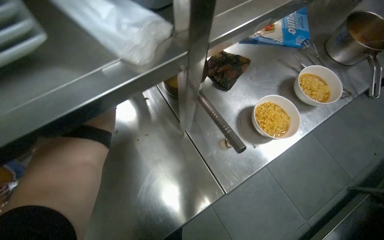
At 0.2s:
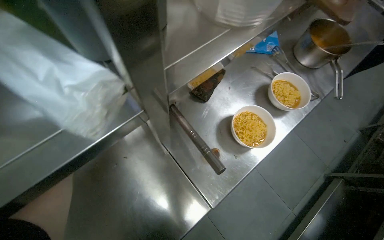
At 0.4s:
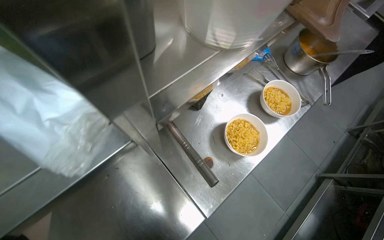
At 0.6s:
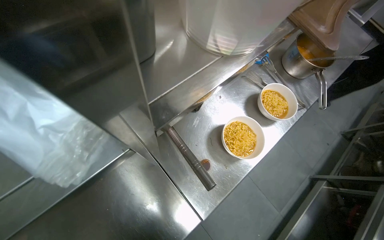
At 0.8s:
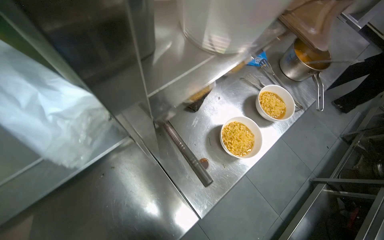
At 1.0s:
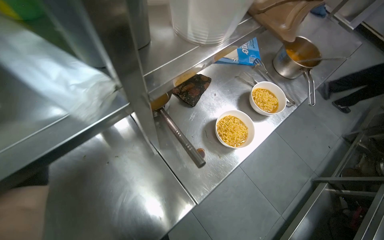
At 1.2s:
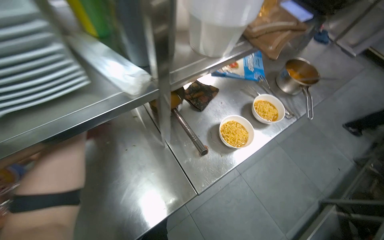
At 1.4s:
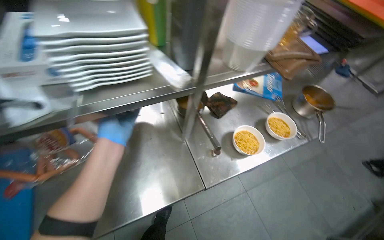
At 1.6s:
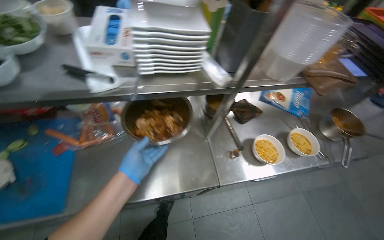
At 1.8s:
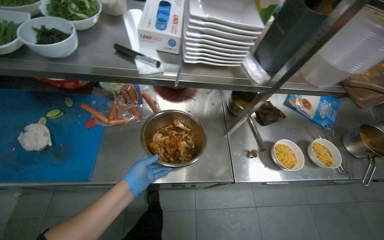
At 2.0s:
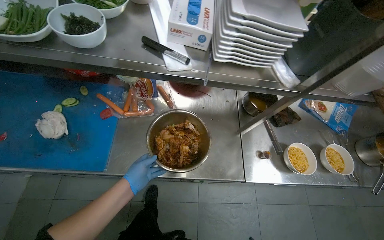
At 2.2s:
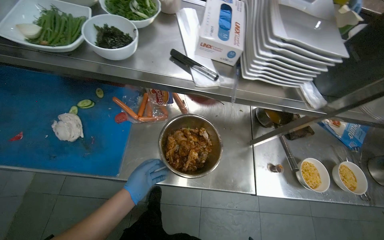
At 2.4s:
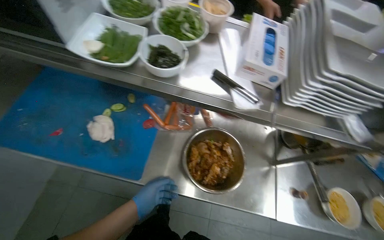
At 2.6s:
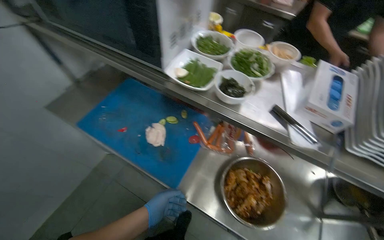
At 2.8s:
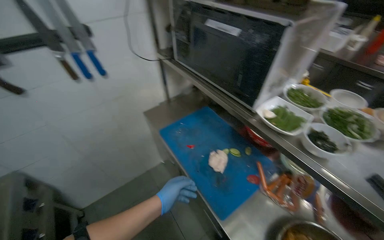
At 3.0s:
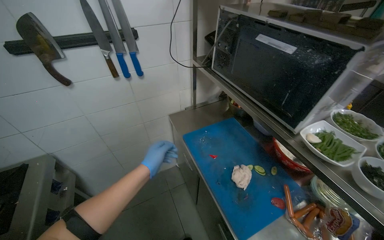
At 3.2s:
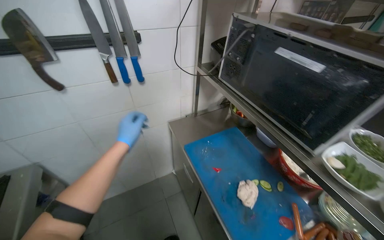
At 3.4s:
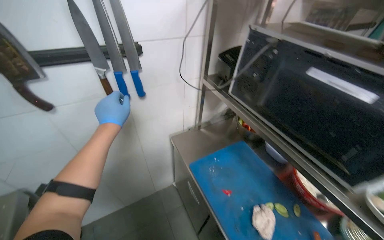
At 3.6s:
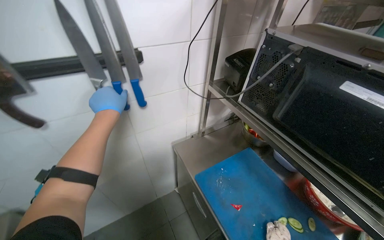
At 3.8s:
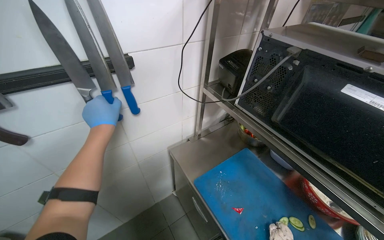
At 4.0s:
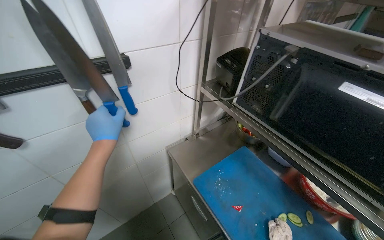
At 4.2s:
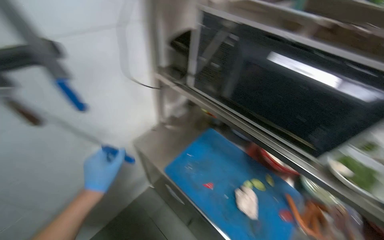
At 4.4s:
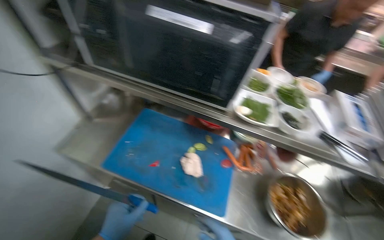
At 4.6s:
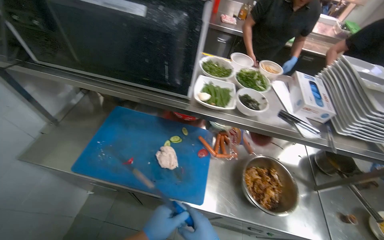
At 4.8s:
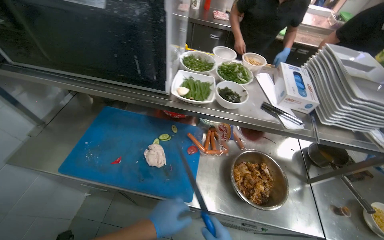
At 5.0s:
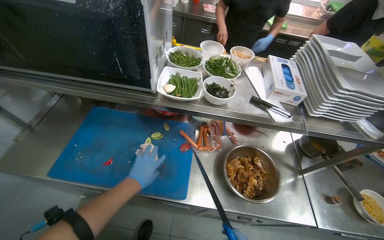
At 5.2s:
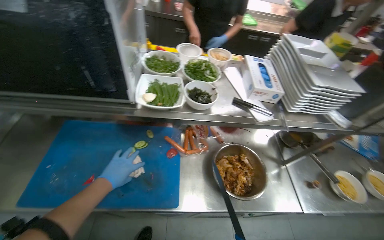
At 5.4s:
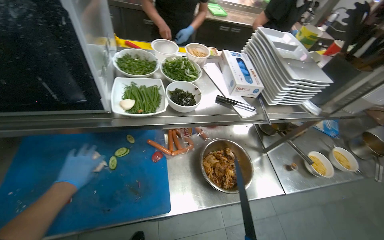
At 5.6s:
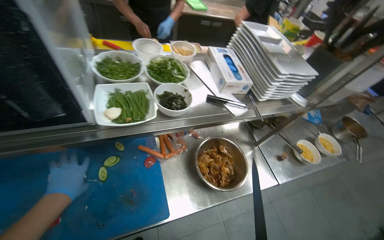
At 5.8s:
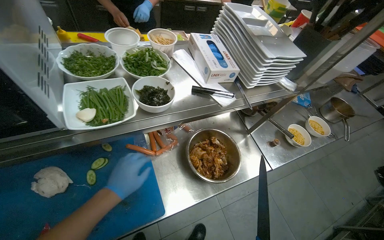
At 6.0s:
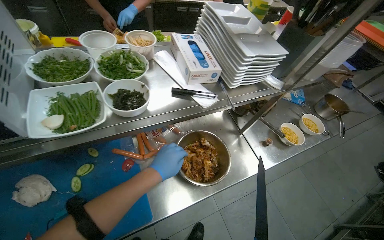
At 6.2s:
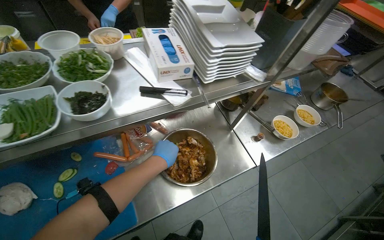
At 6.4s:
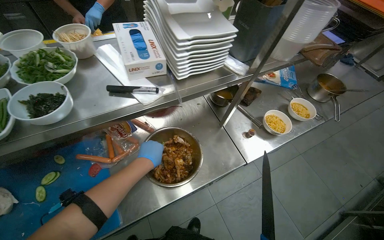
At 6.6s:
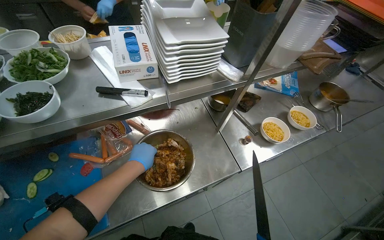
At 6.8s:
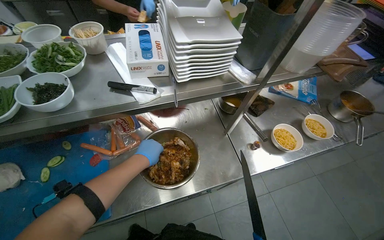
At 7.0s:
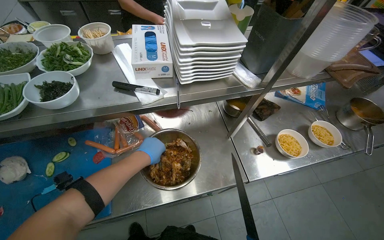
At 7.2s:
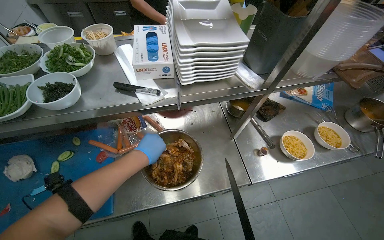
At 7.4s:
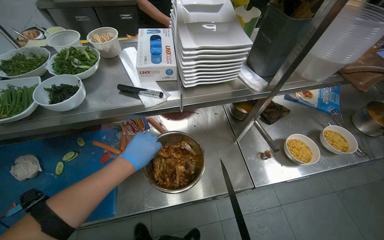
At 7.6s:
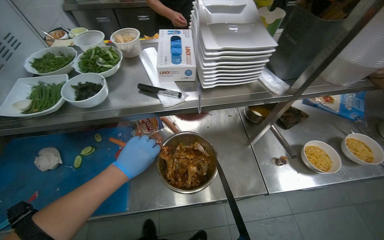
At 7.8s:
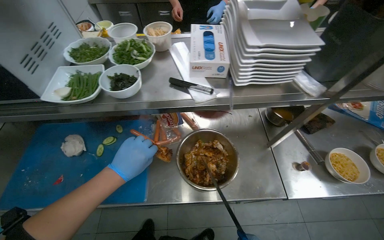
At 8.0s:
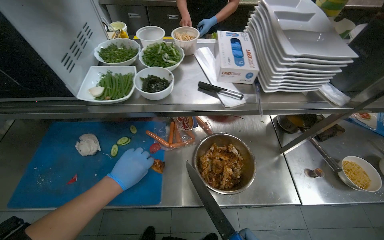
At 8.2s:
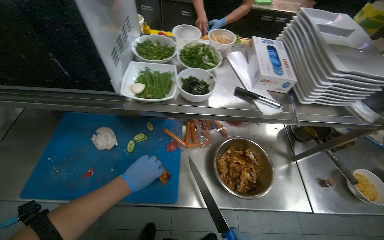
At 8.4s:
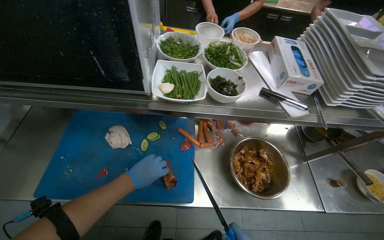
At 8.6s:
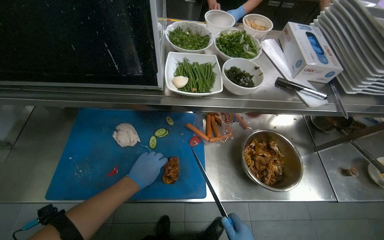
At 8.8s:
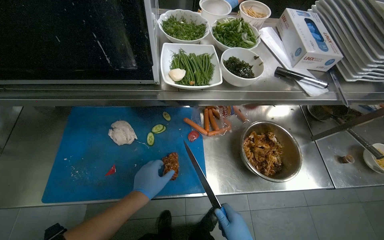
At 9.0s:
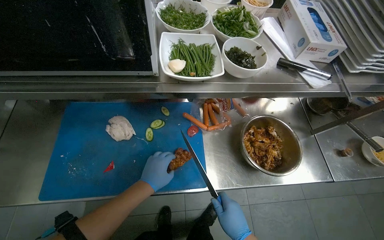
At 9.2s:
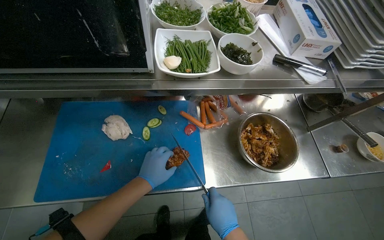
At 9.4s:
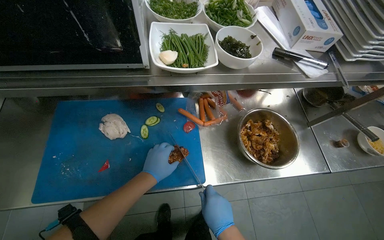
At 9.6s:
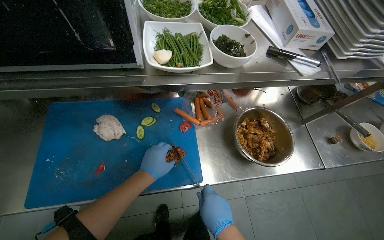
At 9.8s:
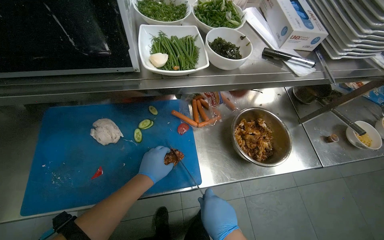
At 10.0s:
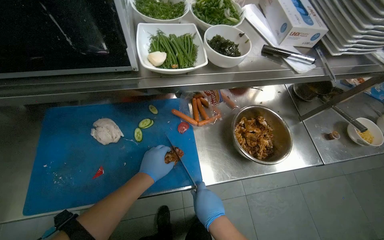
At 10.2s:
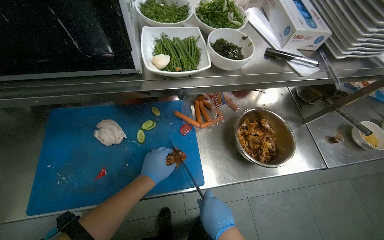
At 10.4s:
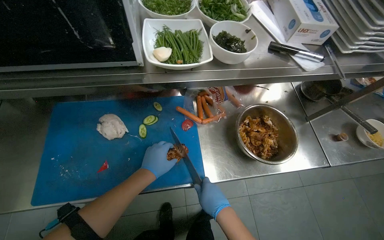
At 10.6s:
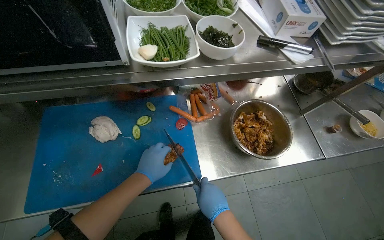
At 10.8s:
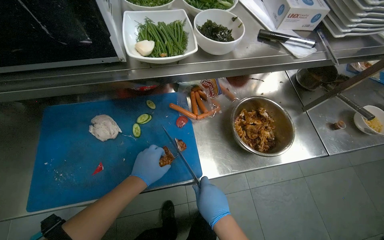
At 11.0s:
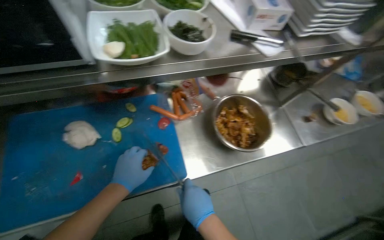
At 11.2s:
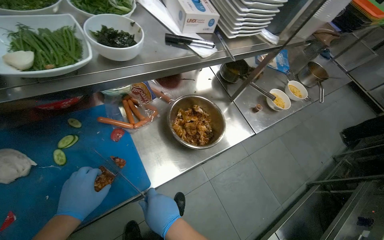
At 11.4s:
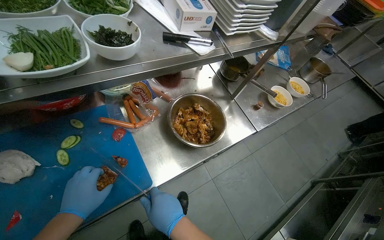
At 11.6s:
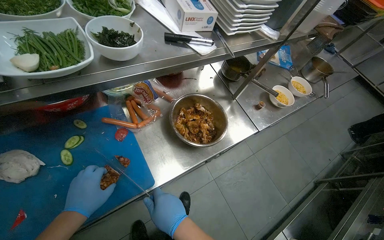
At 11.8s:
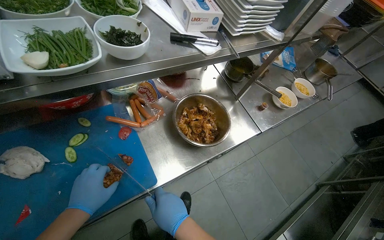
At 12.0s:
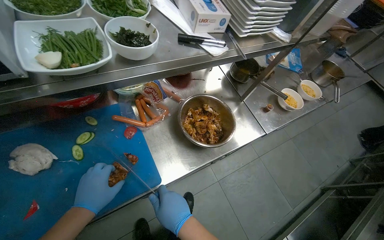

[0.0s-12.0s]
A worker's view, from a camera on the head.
Job: preparing food.
The whole recording: Cutting meat from dish. The worker takes the meat from the dish and cuts it into pieces.
0.0s to 1.6s: The view tilts some 15 degrees upward.
1.6s to 3.0s: The camera is carried approximately 40 cm. The wearer looks about 75 degrees further to the left. The wearer looks approximately 20 degrees further upward.
3.0s to 4.4s: The head turns to the right by some 45 degrees.
6.0s to 7.6s: The camera sweeps to the left, by approximately 15 degrees.
9.0s to 10.4s: The hands work in one place, with small movements.
10.4s to 12.0s: The wearer's head swings some 20 degrees to the right.

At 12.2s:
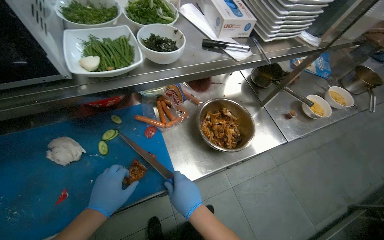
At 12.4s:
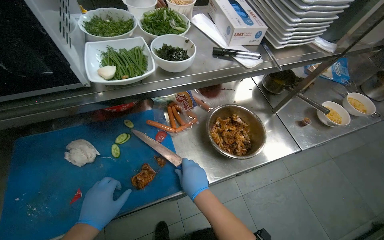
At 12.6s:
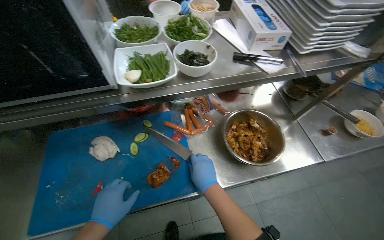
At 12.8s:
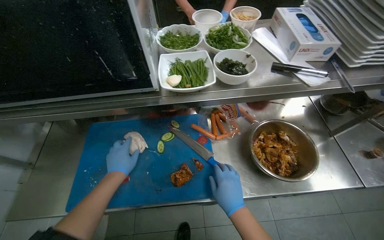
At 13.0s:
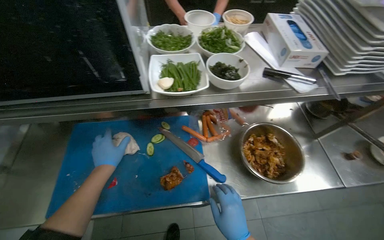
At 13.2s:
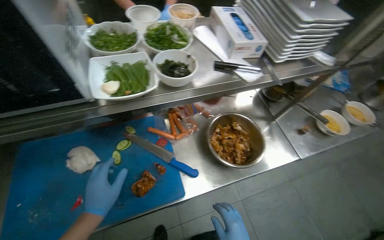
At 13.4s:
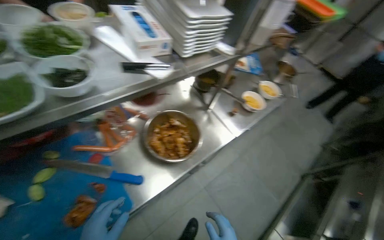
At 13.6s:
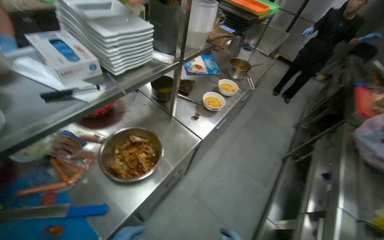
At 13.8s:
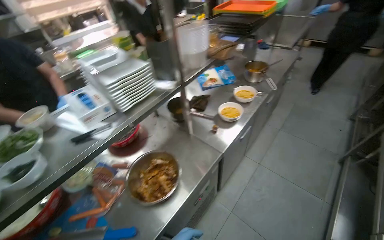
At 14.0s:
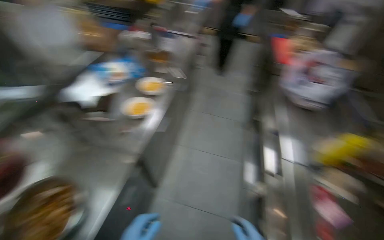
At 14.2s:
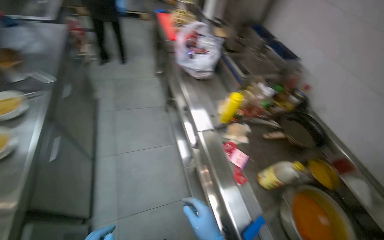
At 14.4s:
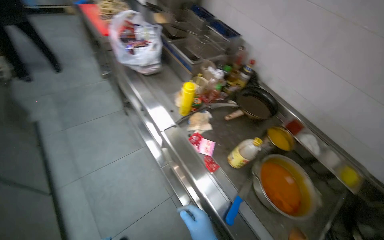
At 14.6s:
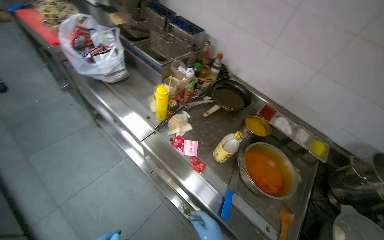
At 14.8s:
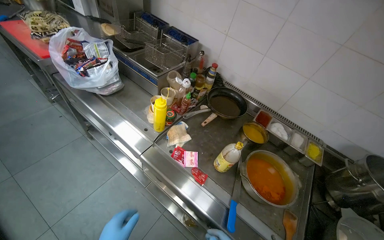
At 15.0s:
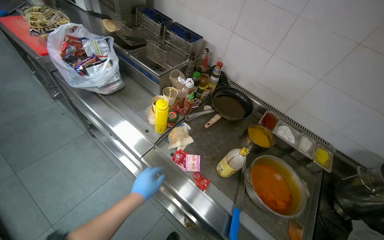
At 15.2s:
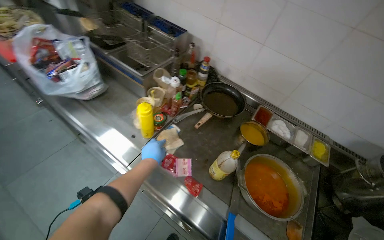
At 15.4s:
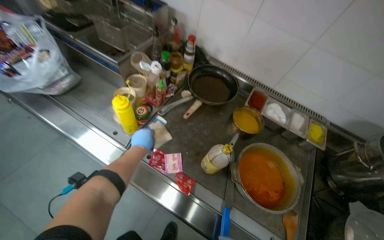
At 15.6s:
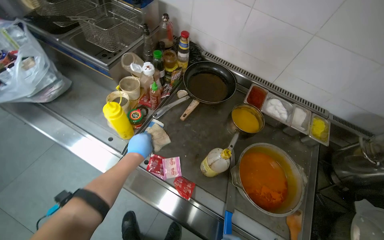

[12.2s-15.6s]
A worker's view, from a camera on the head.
Job: preparing food.
The whole recording: Cutting meat from dish. The worker takes the meat from the dish and cuts it into pieces.
12.2s to 13.8s: Everything in view rotates some 35 degrees counterclockwise.
13.8s to 15.6s: The camera travels approximately 70 cm. The head turns to the right by about 100 degrees. The camera pitches downward, by some 25 degrees.

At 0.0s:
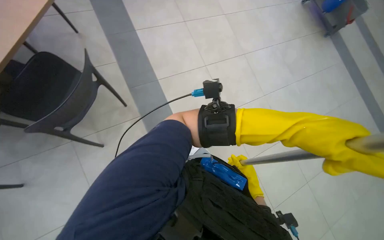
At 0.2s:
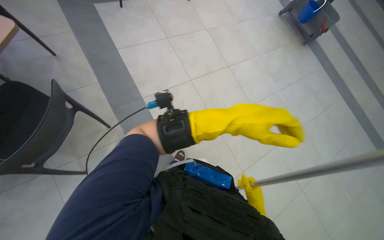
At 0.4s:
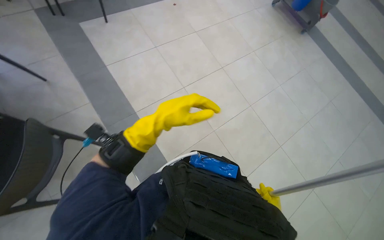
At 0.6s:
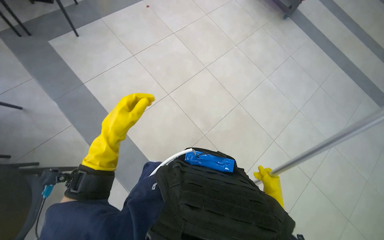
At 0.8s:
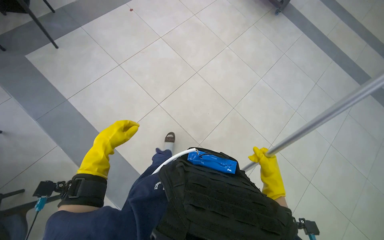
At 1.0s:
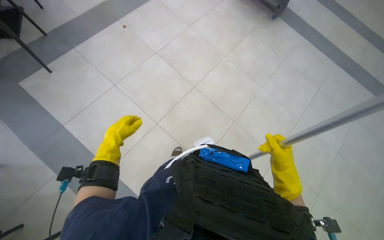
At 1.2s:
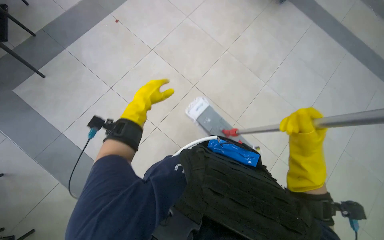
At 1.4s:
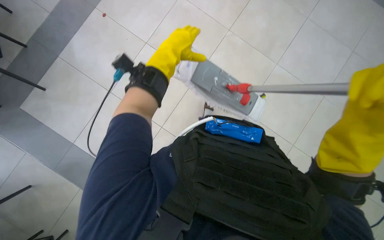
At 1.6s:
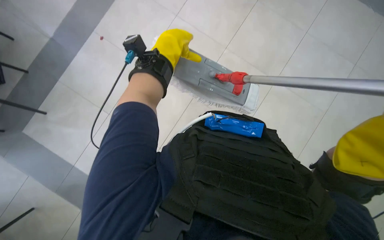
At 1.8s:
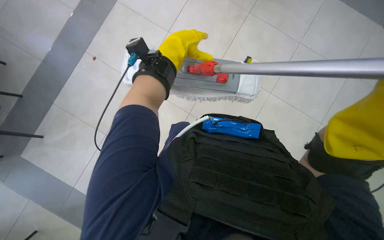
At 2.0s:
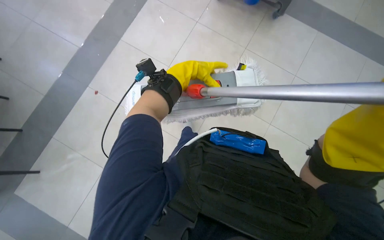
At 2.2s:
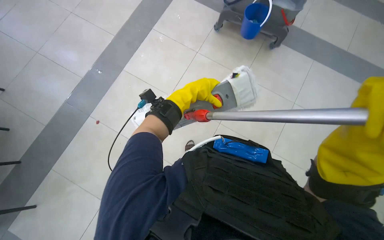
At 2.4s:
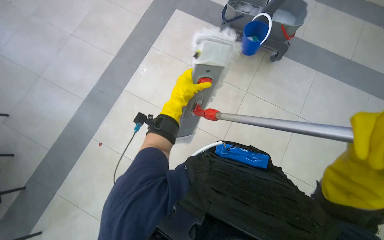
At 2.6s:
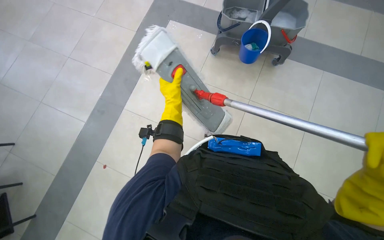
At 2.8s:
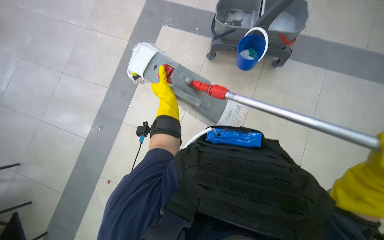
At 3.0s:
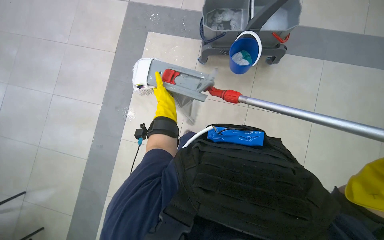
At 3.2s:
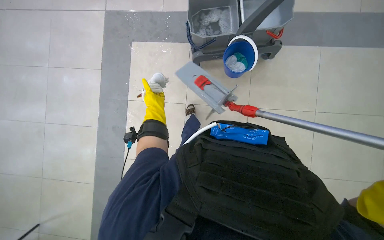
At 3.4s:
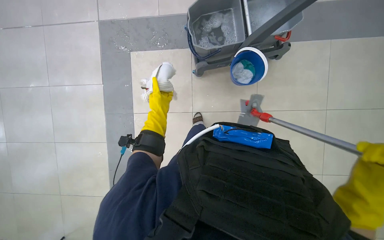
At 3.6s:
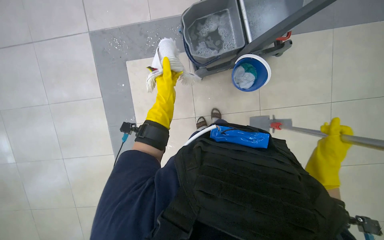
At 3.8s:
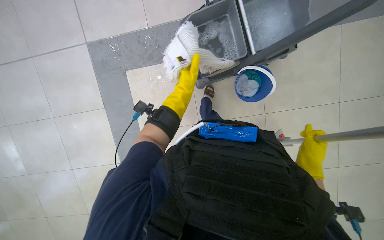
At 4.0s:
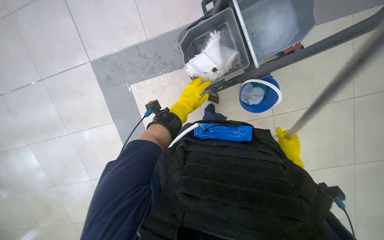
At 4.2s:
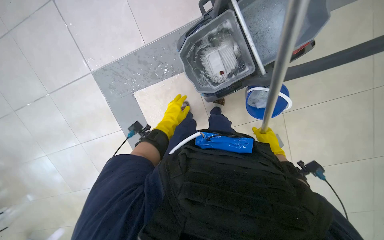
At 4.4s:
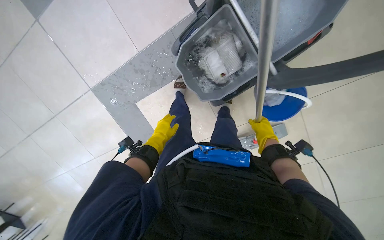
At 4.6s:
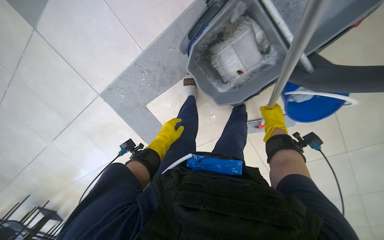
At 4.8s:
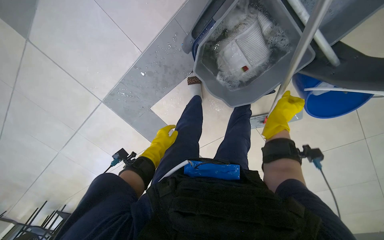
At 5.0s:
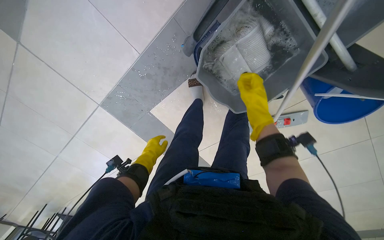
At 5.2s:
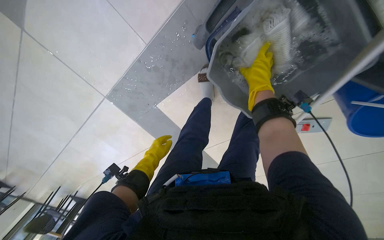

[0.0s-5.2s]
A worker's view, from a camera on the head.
Job: preparing cleaning supplies.
The whole recording: Preparing mop for cleaning. The worker detaches the mop head, cleans it in a bucket, and reattaches it.
0.0s to 1.8s: The camera travels roughly 1 m. The wearer looks about 15 degrees further downward. The scene turns some 35 degrees counterclockwise in the picture.
1.8s to 3.4s: The wearer looks roughly 20 degrees further upward. The left hand moves farther from the camera, approximately 15 cm.
3.4s to 5.2s: The camera is carried approximately 80 cm. The view swings about 20 degrees to the left. The wearer looks approximately 25 degrees further downward. Everything in view rotates about 30 degrees counterclockwise.
